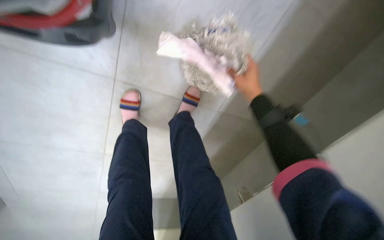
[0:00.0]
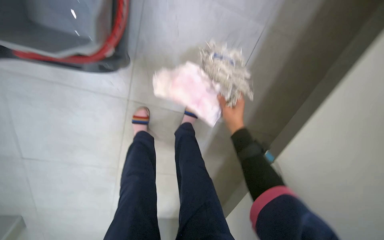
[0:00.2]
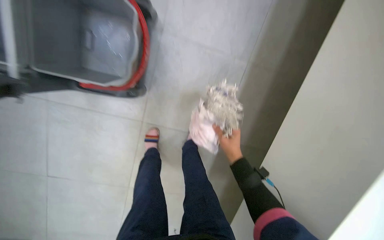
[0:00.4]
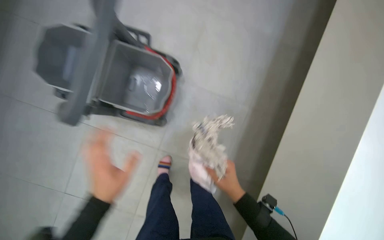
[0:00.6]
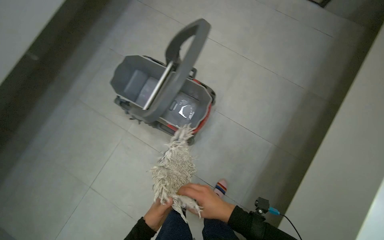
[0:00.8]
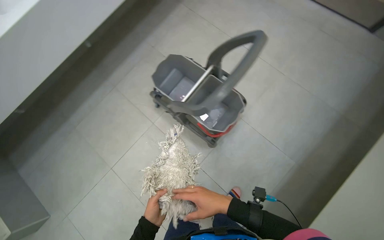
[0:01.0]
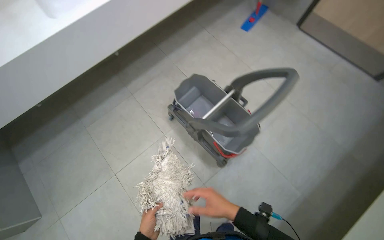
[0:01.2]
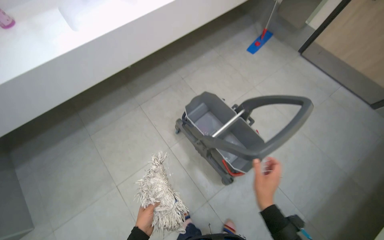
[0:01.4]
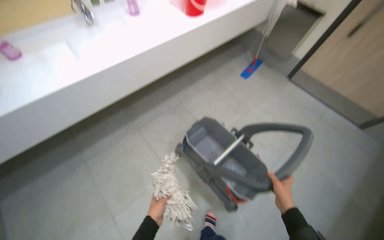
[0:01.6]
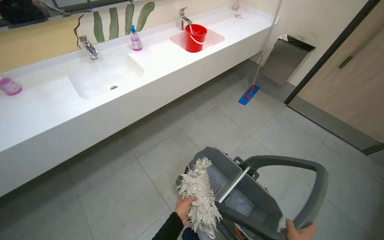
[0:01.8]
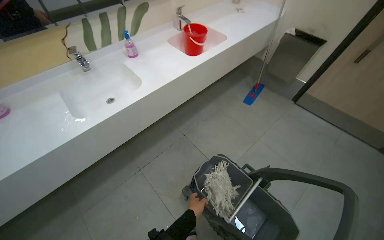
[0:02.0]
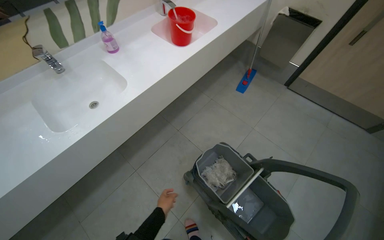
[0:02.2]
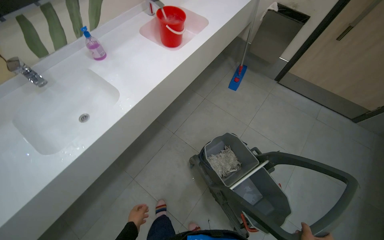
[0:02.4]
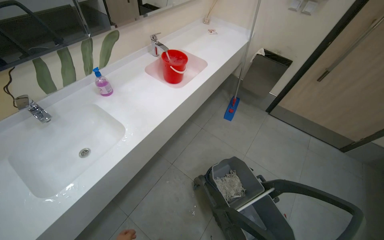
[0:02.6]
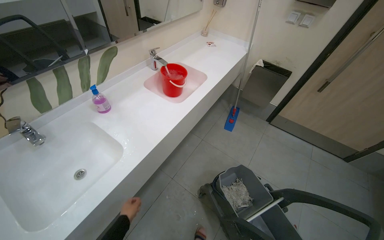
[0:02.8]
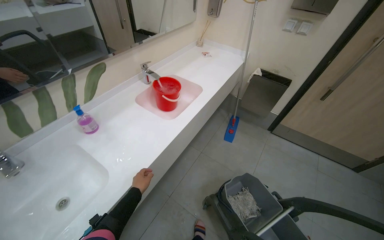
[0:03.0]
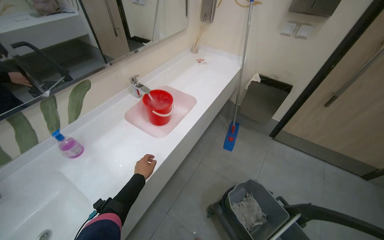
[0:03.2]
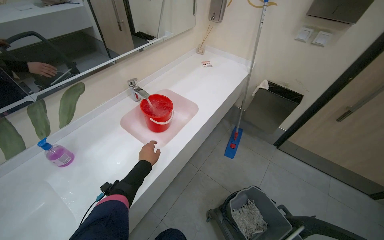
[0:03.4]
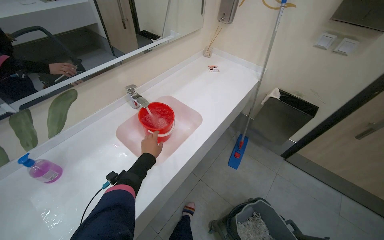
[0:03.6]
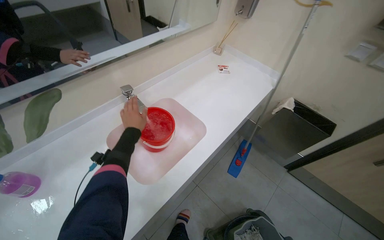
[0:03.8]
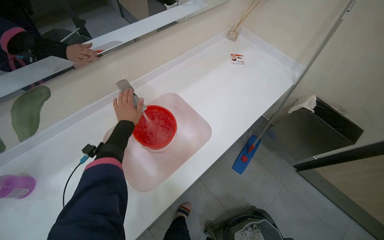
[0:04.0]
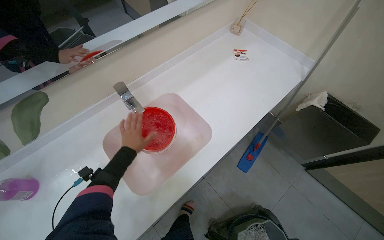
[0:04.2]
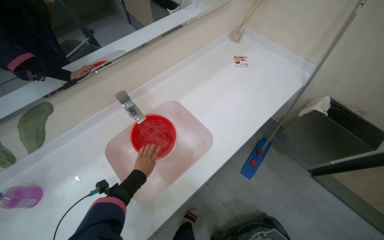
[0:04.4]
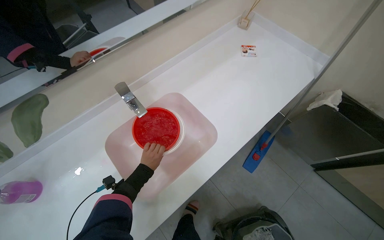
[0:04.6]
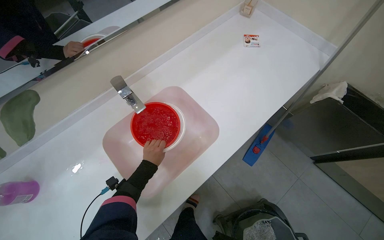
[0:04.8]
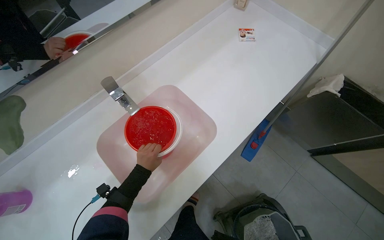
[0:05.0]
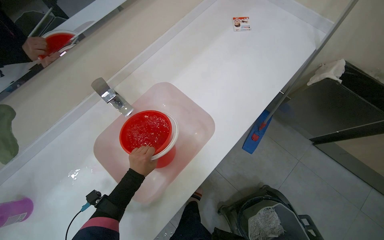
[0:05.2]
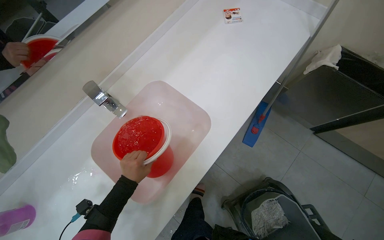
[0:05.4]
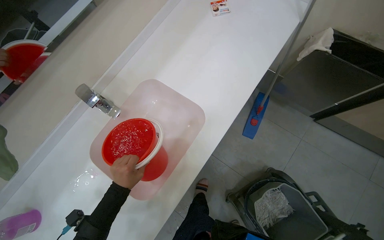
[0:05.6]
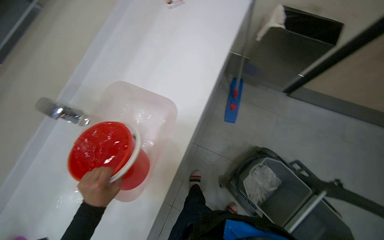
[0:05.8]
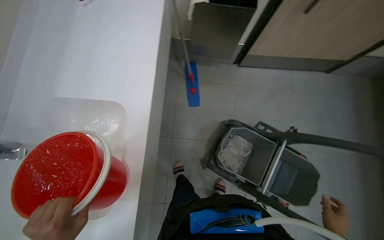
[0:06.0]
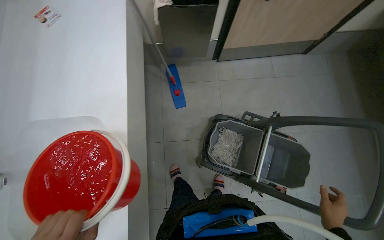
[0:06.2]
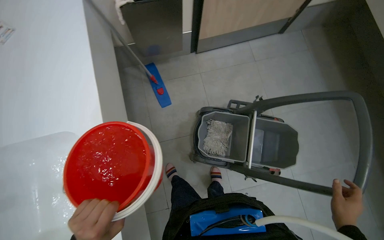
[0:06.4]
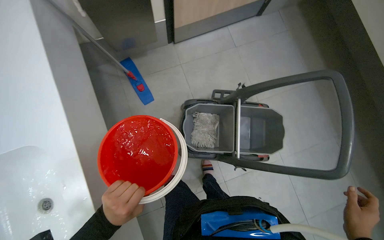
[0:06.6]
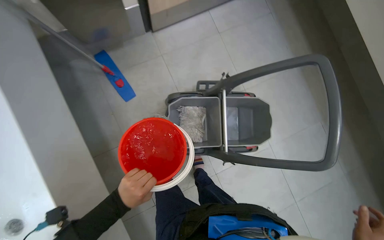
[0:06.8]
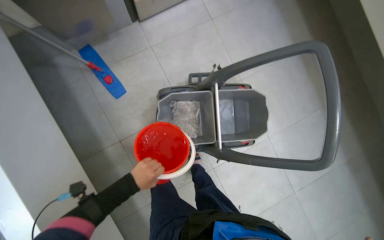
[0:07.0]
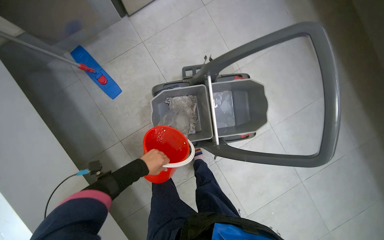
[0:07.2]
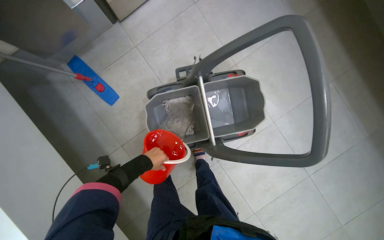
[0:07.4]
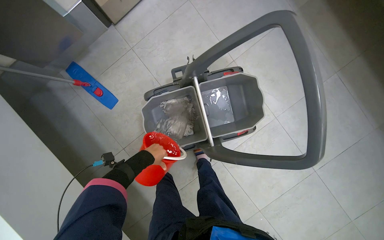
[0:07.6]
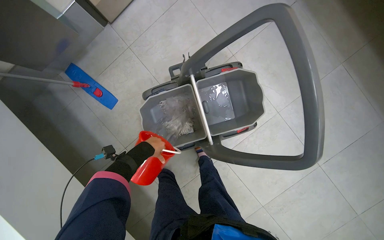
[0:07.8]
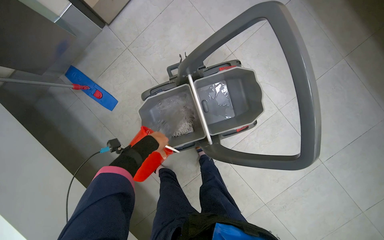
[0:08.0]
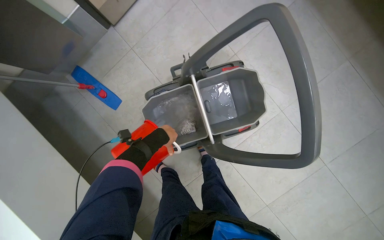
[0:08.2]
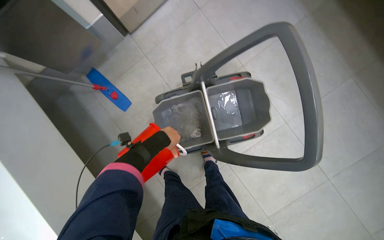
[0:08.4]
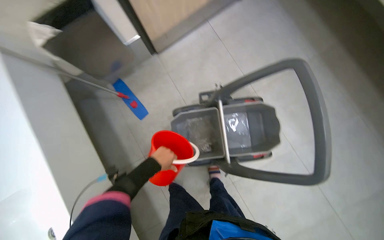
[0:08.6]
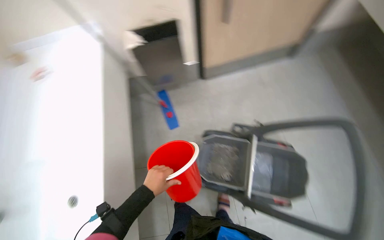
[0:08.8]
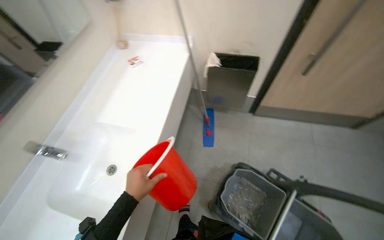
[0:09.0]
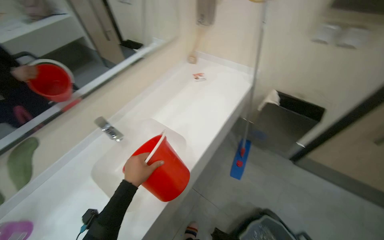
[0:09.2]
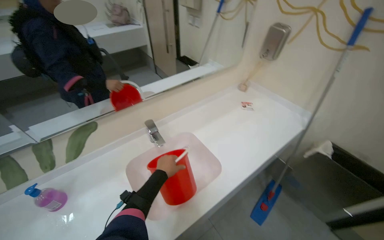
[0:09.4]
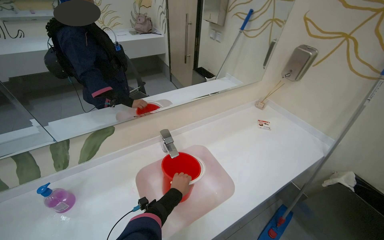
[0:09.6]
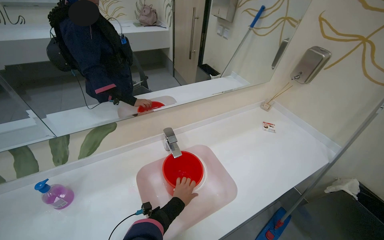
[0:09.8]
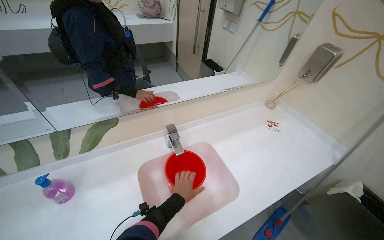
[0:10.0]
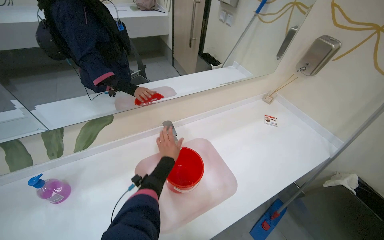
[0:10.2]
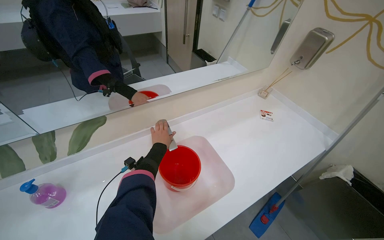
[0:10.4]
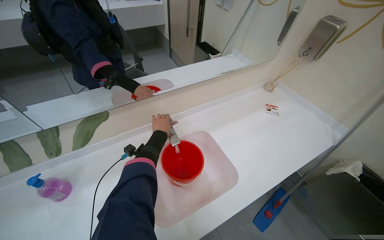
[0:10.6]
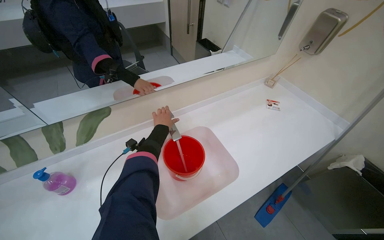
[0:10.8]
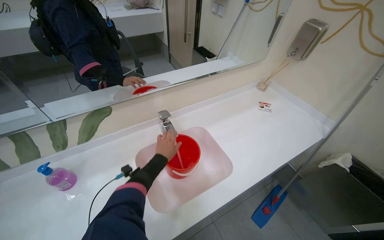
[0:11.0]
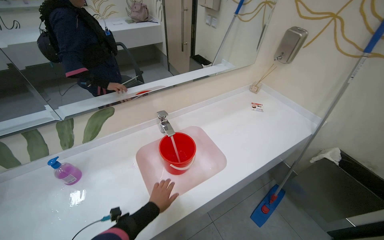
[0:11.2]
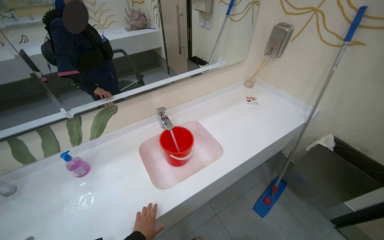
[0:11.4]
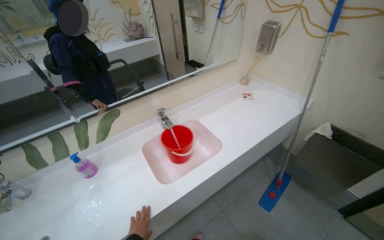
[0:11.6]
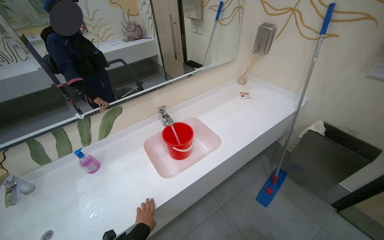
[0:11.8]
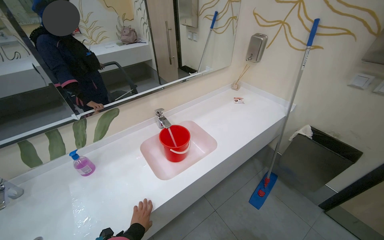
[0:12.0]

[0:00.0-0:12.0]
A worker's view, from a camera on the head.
Job: preparing cleaning supplies.
The whole recording: Preparing mop and cleaning cart. The worker detaches the mop head, places it in the cart, and fills a bucket with water for the cleaning cart.
0:00.0 to 0:01.6: The wearer moves some 60 cm. The wearer looks approximately 35 degrees further upward. The scene turns roughly 30 degrees clockwise in the picture.
0:01.6 to 0:03.0: The head travels roughly 70 cm. The view tilts about 15 degrees upward.
0:03.0 to 0:04.4: The camera is carried about 70 cm. The head turns to the left by about 15 degrees. The view tilts roughly 10 degrees downward.
0:04.4 to 0:06.0: The wearer's head swings roughly 45 degrees to the right. The wearer looks roughly 15 degrees further downward.
0:06.0 to 0:07.6: The head travels about 60 cm. The view tilts approximately 15 degrees downward. Everything in view rotates roughly 40 degrees counterclockwise.
0:07.6 to 0:09.0: The camera is carried approximately 50 cm. The head turns to the left by approximately 55 degrees. The view tips upward by approximately 25 degrees.
0:09.0 to 0:10.4: The head rotates roughly 50 degrees to the left.

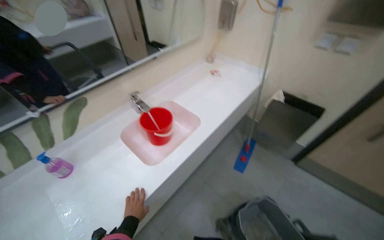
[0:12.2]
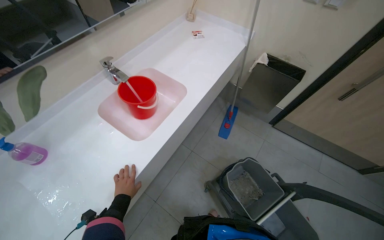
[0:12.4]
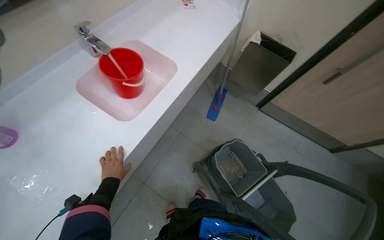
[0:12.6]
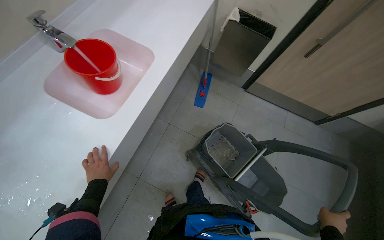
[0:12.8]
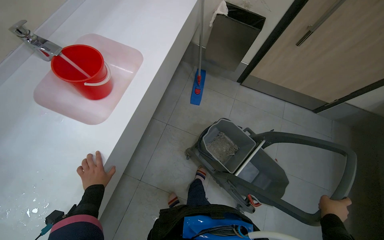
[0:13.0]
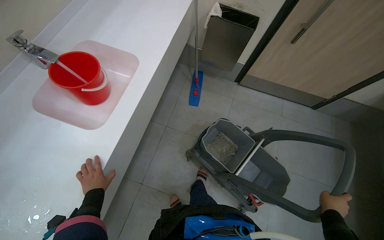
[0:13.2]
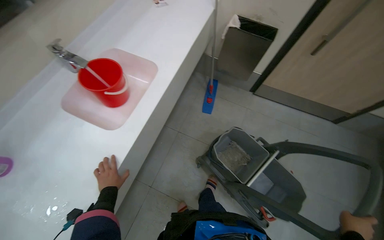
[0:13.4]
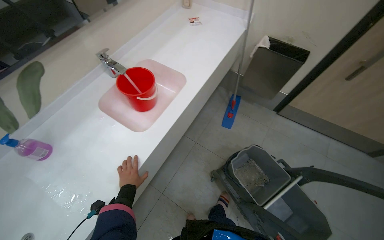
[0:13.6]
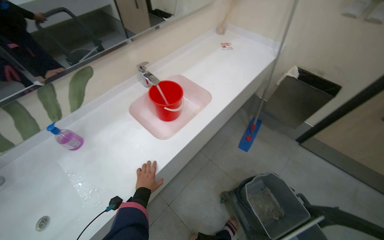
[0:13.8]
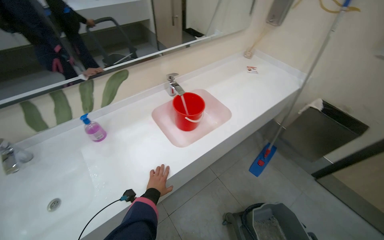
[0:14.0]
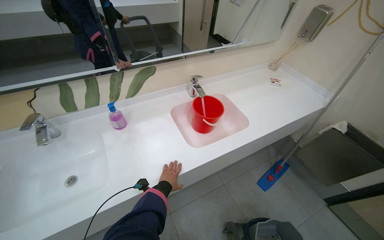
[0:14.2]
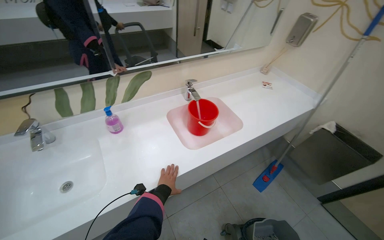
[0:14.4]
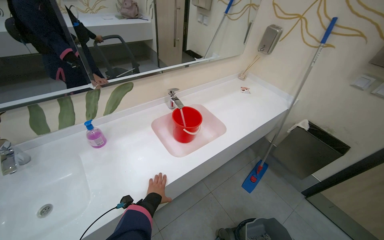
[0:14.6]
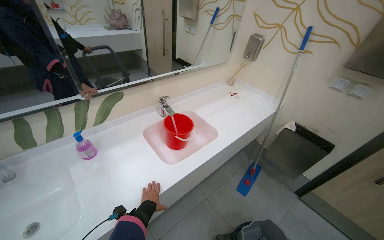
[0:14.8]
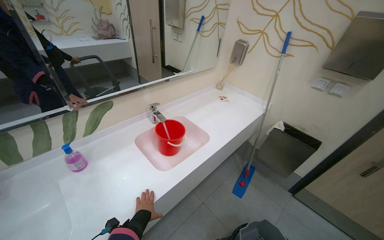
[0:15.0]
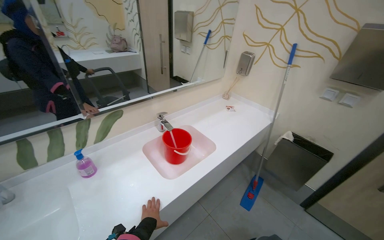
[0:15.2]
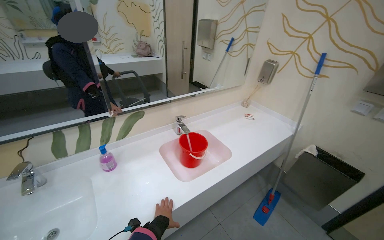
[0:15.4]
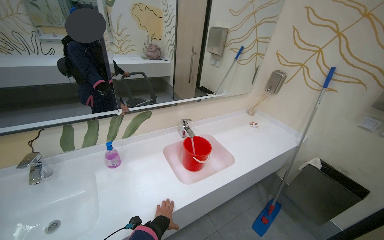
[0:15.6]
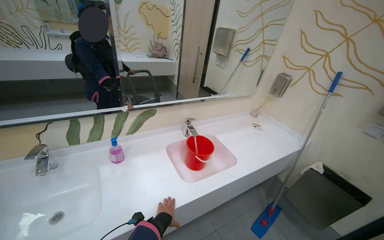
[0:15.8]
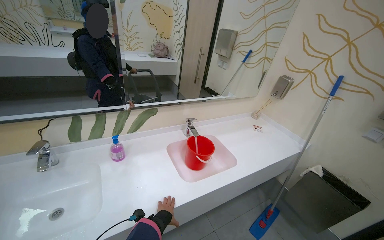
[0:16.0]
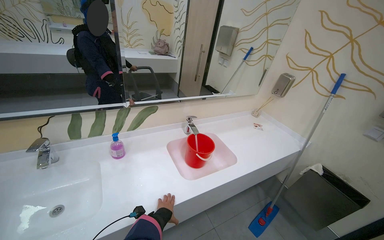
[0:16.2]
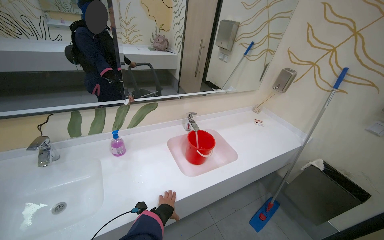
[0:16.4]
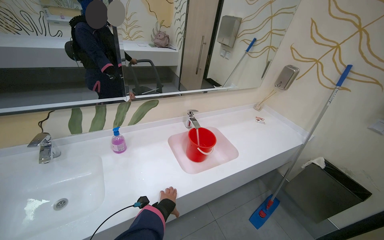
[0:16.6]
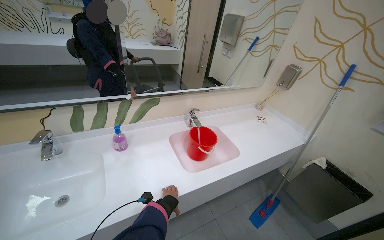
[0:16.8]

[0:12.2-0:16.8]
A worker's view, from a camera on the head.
Job: preparing cleaning supplies.
The whole recording: Preparing mop and cleaning cart. The worker detaches the mop head, places it in the cart, and fills a bucket with water for the cleaning cart.
0:13.8 to 0:15.2: The view tilts roughly 20 degrees upward. The left hand goes approximately 10 cm nearer to the camera.

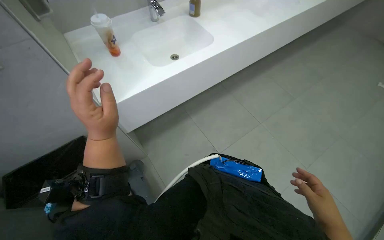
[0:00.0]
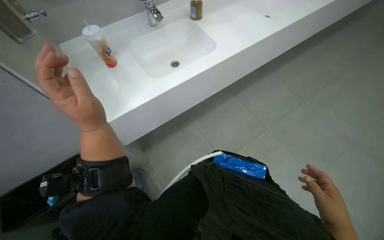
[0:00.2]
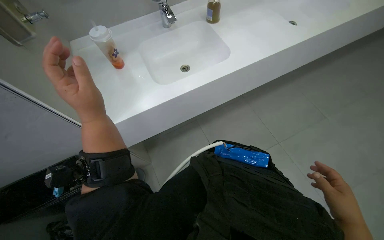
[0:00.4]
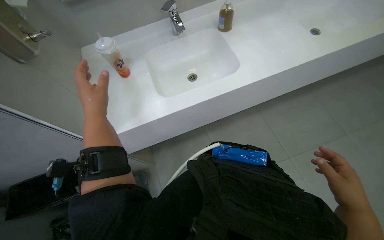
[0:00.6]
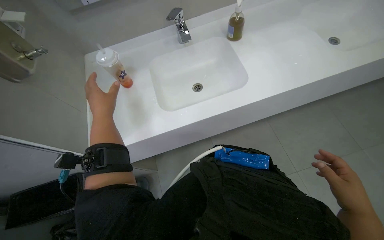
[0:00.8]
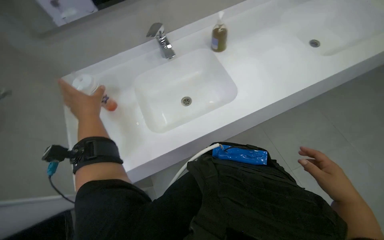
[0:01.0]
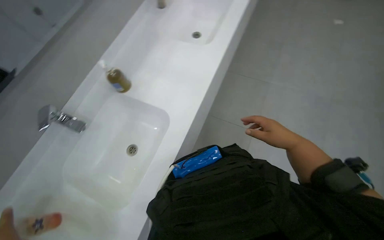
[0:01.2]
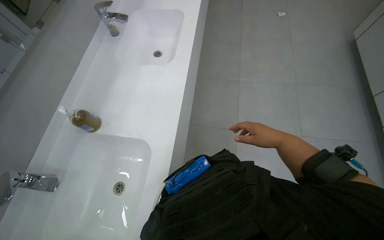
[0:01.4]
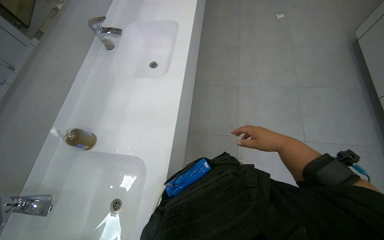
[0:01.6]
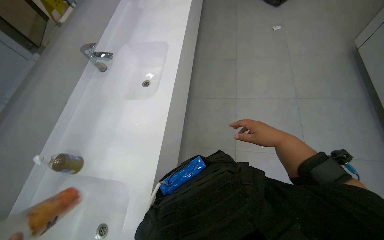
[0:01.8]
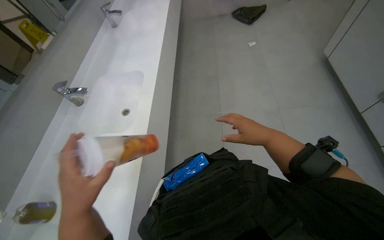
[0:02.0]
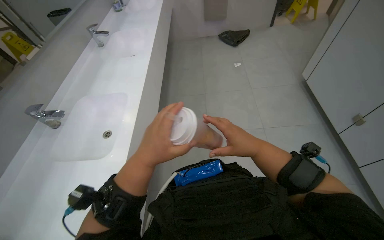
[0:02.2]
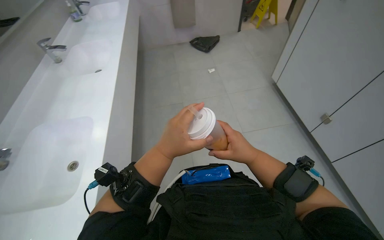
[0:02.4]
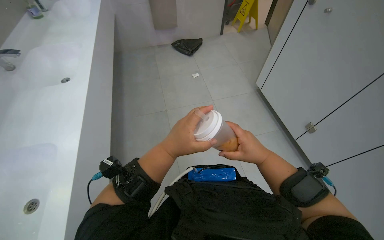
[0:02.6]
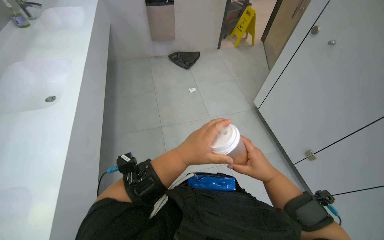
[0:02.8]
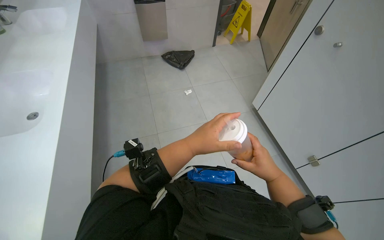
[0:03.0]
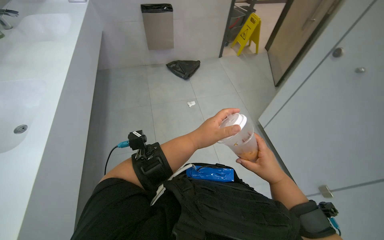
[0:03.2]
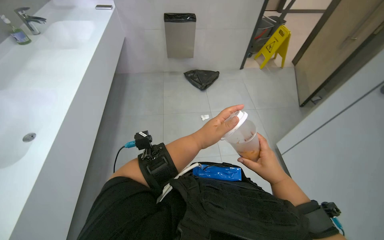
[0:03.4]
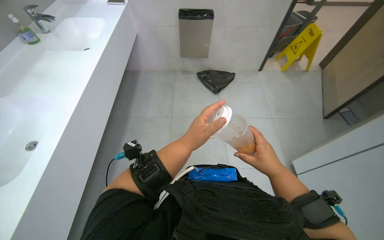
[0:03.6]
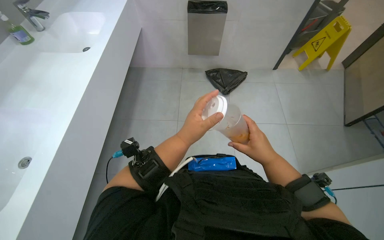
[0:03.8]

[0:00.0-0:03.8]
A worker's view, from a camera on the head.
Job: managing trash.
The whole recording: Cleaning and disposing reusable items. The worker cleans reusable cups and bottles at the sink and then disposes of them into a trash bag.
0:00.0 to 0:01.2: The right hand heads up the picture, covering some 40 cm.
0:01.2 to 0:02.6: The head turns to the right by roughly 30 degrees. The view tilts about 20 degrees upward.
0:02.6 to 0:03.8: The camera travels roughly 80 cm.
